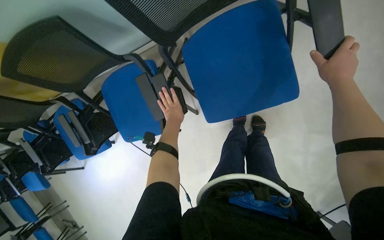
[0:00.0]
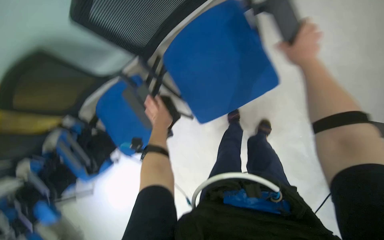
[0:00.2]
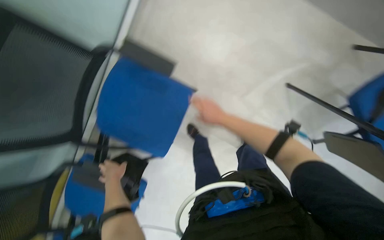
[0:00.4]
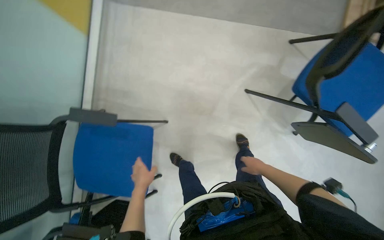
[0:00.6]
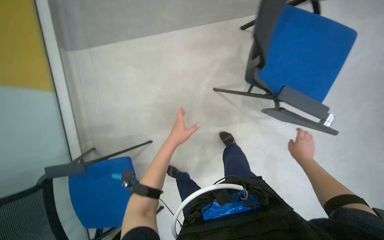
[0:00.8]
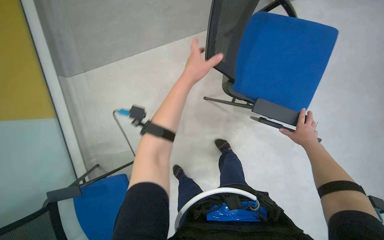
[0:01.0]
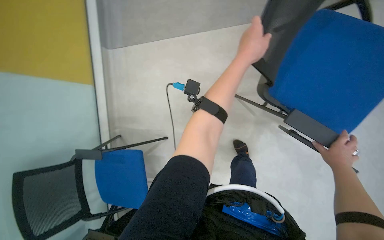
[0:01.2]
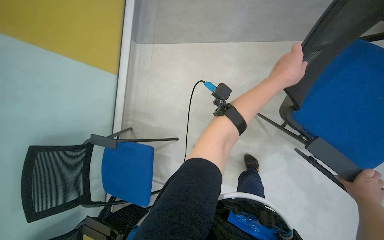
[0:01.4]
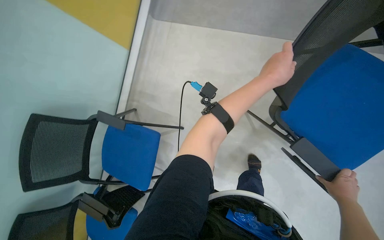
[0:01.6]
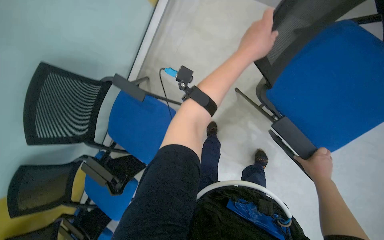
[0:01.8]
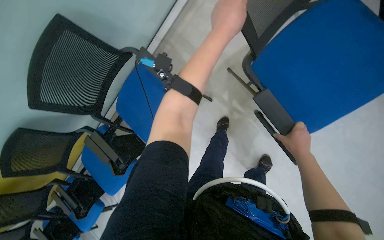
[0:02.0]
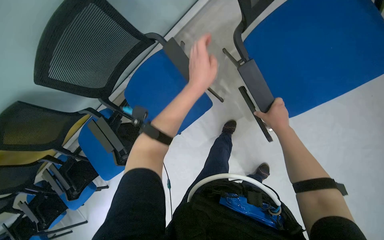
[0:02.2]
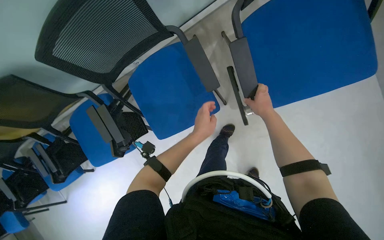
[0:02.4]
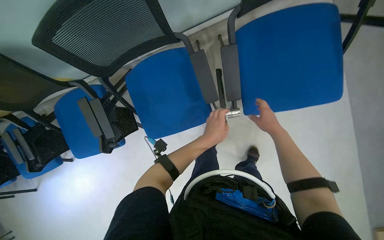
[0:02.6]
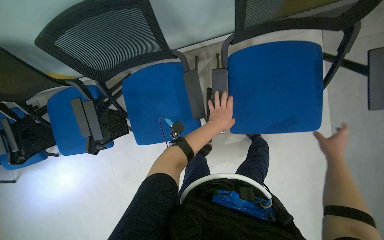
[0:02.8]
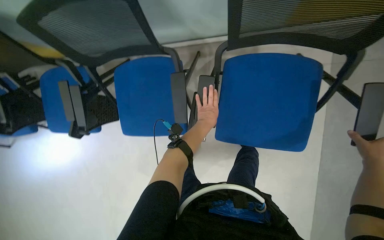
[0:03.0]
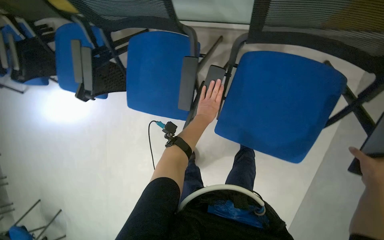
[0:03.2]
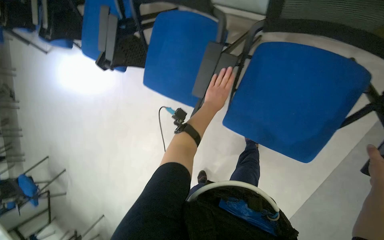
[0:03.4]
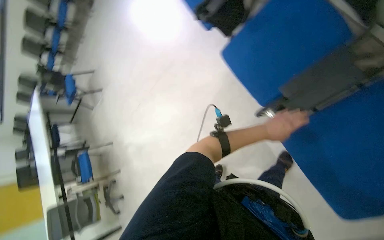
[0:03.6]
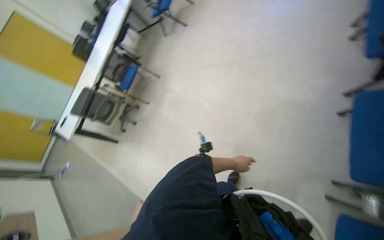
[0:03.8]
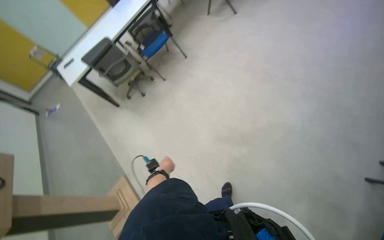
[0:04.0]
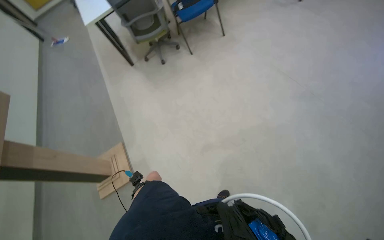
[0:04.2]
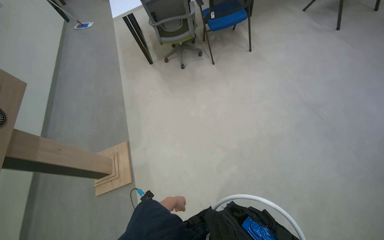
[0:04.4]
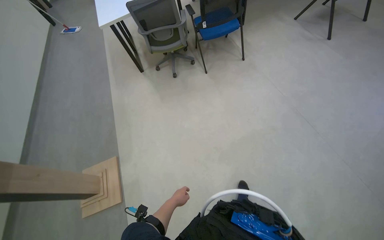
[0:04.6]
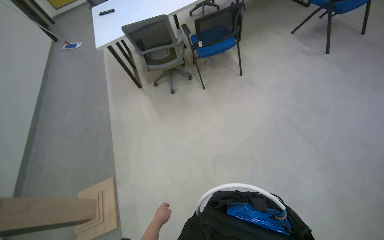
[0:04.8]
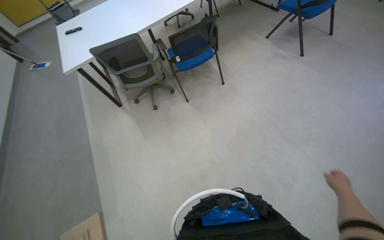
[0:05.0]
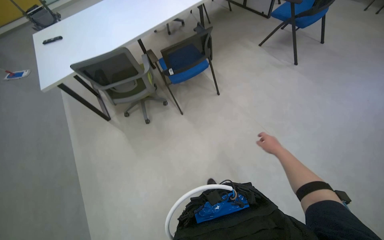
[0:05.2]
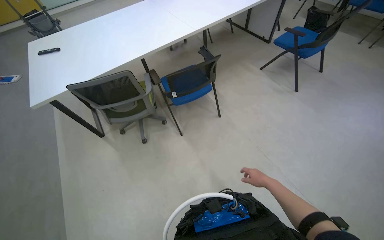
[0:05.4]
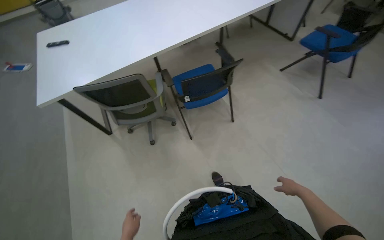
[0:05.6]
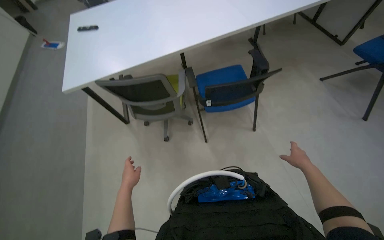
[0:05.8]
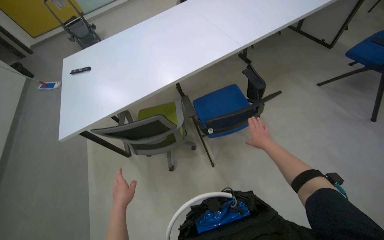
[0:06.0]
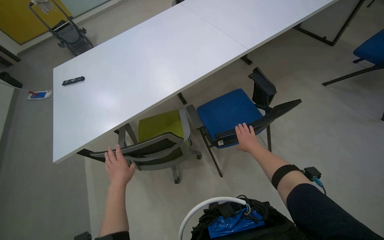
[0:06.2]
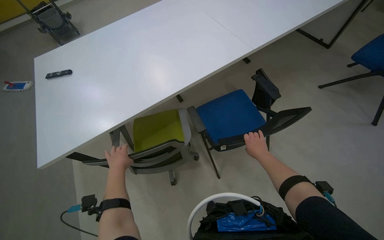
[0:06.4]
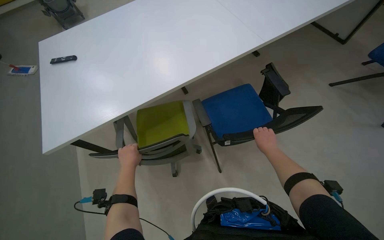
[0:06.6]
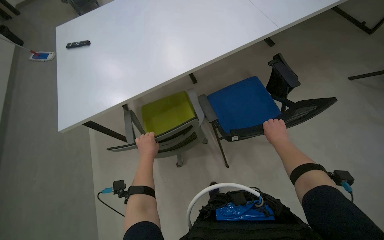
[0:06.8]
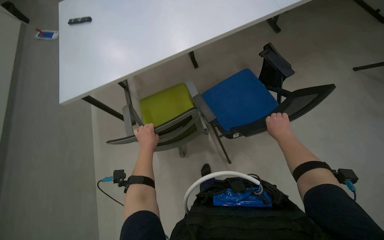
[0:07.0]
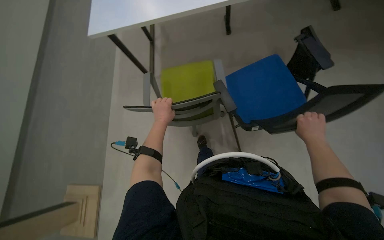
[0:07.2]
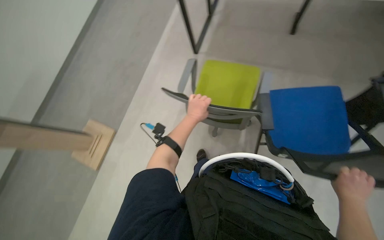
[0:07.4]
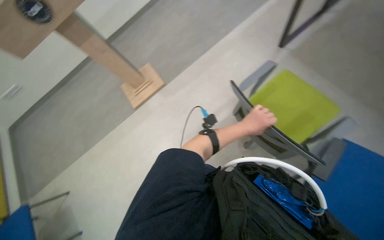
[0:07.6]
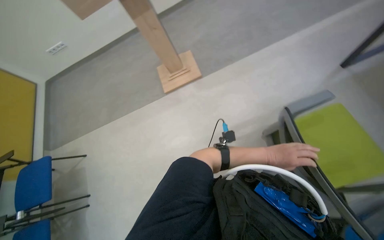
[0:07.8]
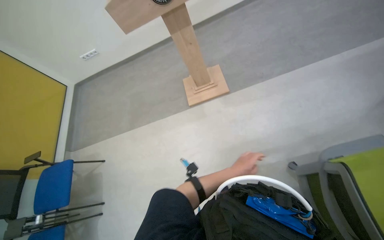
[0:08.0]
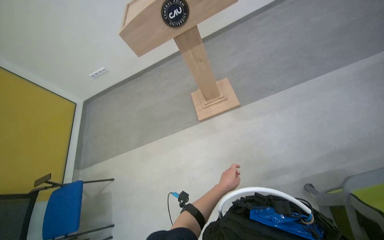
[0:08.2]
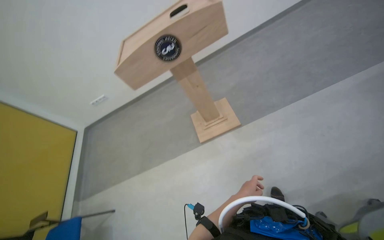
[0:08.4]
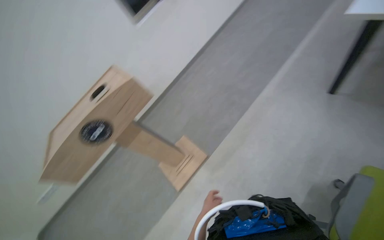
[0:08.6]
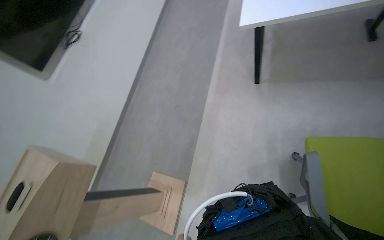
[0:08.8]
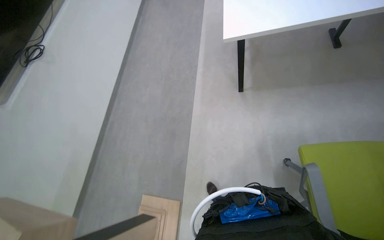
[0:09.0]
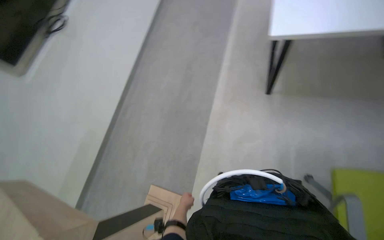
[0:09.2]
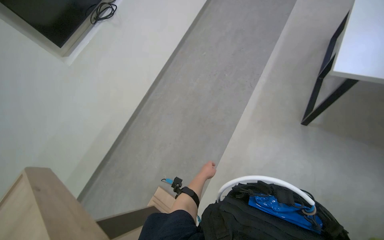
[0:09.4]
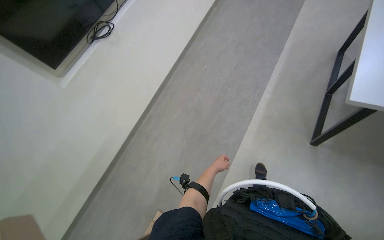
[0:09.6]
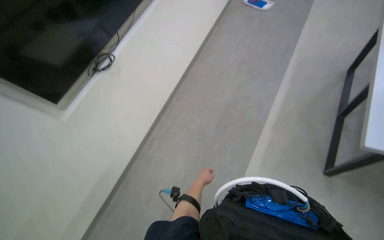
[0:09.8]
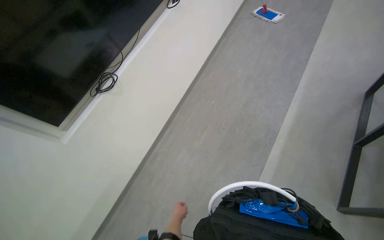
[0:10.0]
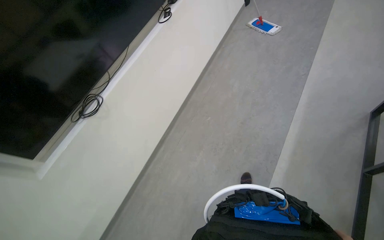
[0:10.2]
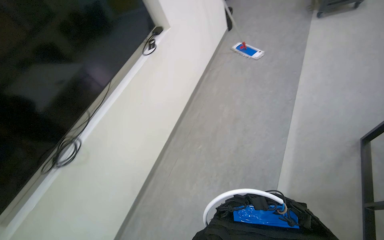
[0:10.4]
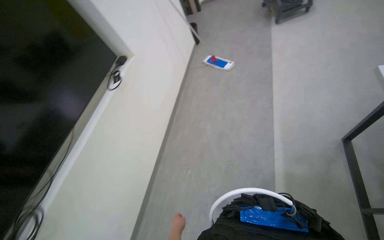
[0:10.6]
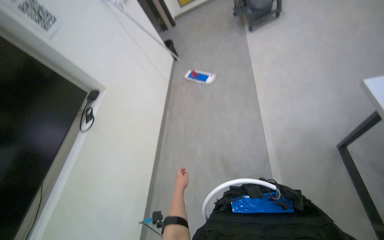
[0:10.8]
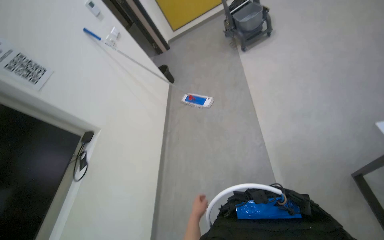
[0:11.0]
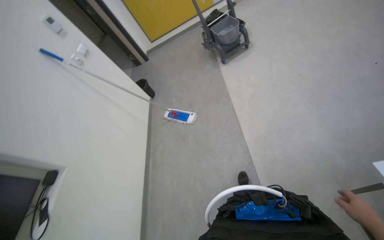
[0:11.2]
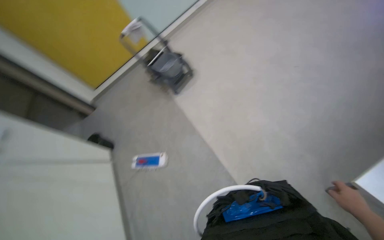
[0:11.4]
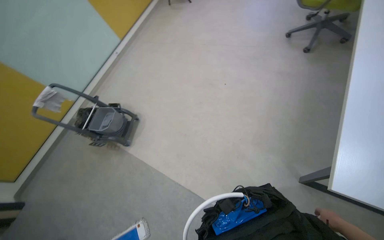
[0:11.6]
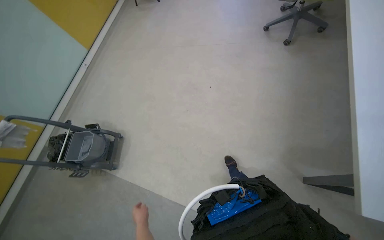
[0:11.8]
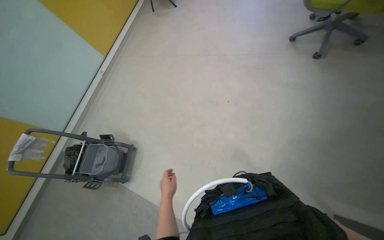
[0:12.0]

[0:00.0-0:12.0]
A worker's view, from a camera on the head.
Job: organizing items.
The whole recording: Arranging office chairs. Arranges office chairs by flipping down their writing surfaces.
0:01.6 to 0:03.0: The scene rotates clockwise by approximately 55 degrees.
0:03.0 to 0:04.4: The head travels some 1.5 m. The wearer's head swings about 120 degrees to the left. The camera pitches downward, by approximately 40 degrees.
0:04.4 to 0:06.0: The camera is carried roughly 1.5 m.
0:06.0 to 0:07.6: The head turns to the left by roughly 50 degrees. The camera pitches downward, by some 20 degrees.
0:07.6 to 0:09.0: The head turns to the right by some 35 degrees. The view tips upward by approximately 25 degrees.
0:09.0 to 0:10.4: The camera travels about 1 m. The view tilts roughly 15 degrees upward.
0:10.4 to 0:12.0: The camera is carried some 1.5 m. The wearer looks about 90 degrees further to the right. The view tilts some 40 degrees upward.

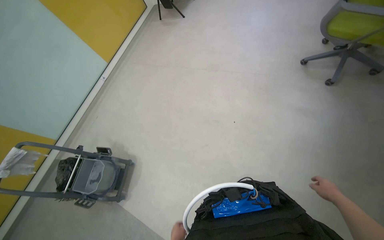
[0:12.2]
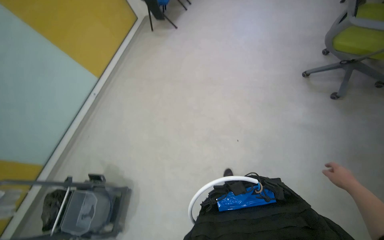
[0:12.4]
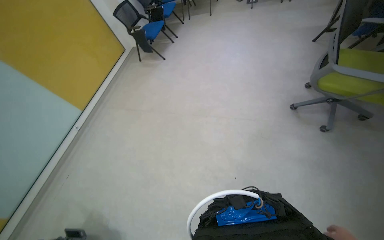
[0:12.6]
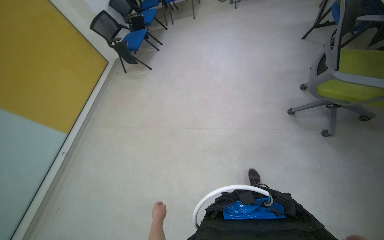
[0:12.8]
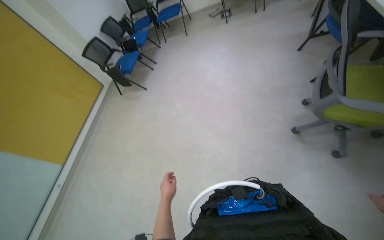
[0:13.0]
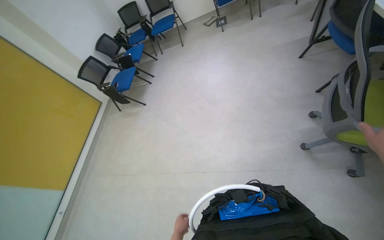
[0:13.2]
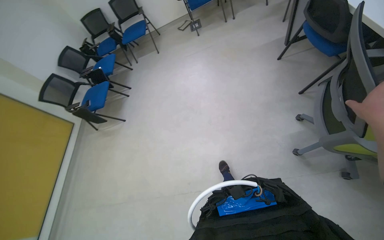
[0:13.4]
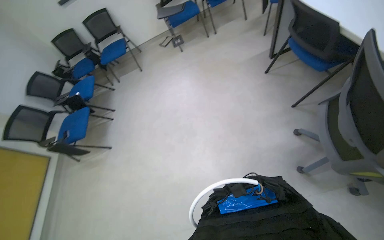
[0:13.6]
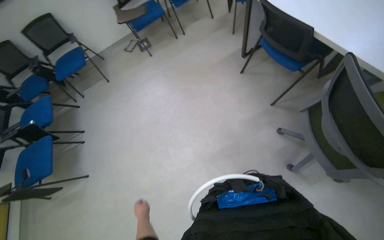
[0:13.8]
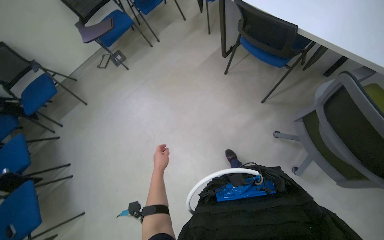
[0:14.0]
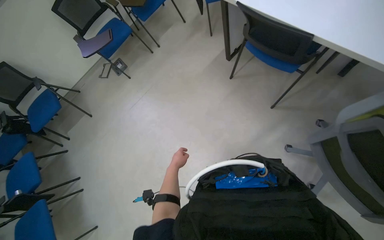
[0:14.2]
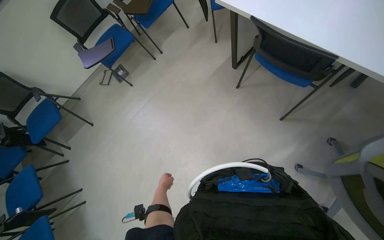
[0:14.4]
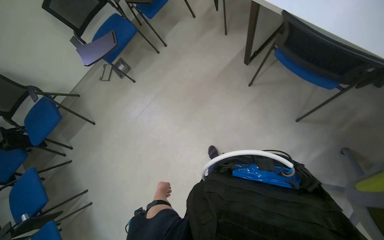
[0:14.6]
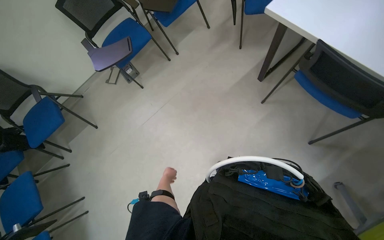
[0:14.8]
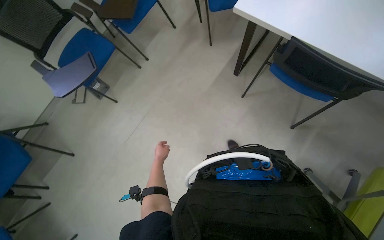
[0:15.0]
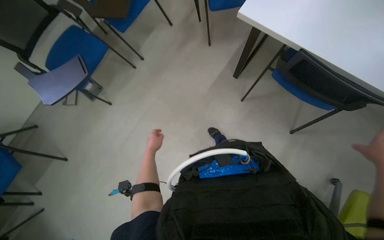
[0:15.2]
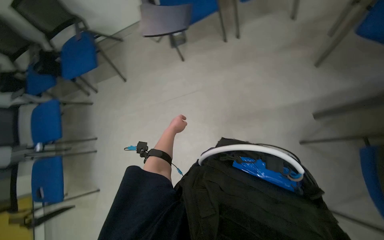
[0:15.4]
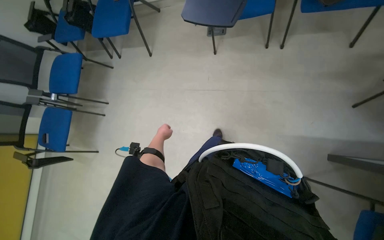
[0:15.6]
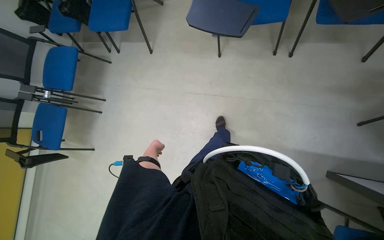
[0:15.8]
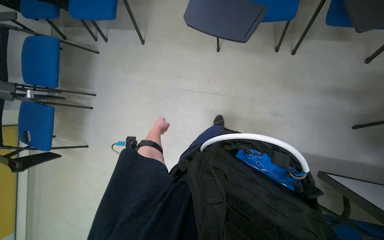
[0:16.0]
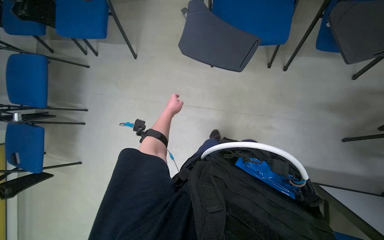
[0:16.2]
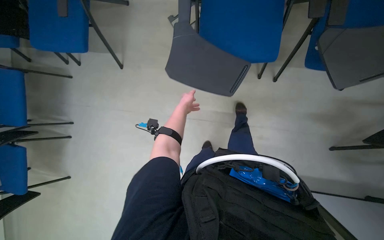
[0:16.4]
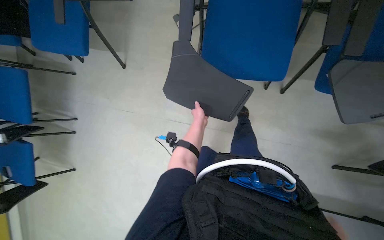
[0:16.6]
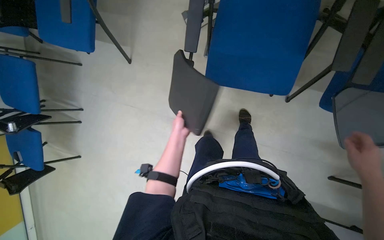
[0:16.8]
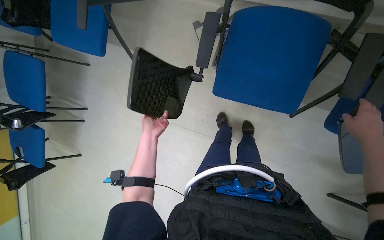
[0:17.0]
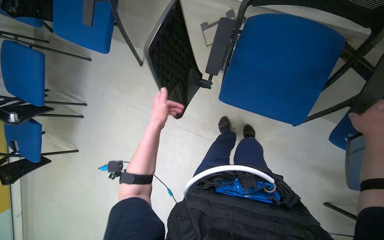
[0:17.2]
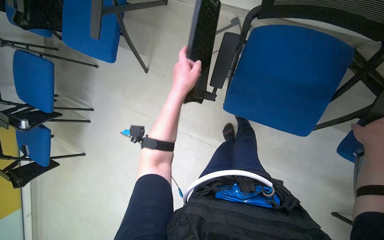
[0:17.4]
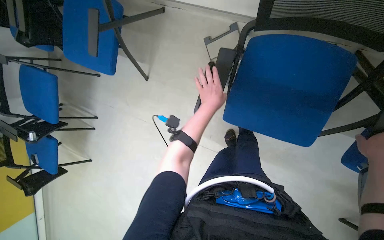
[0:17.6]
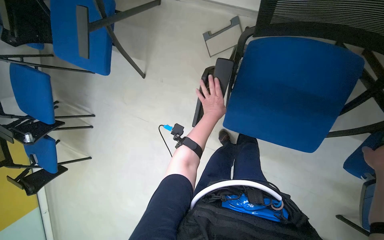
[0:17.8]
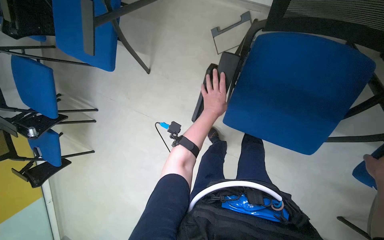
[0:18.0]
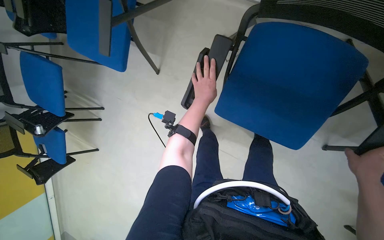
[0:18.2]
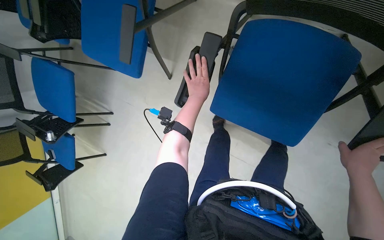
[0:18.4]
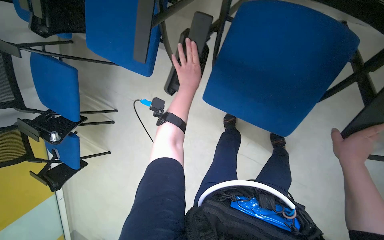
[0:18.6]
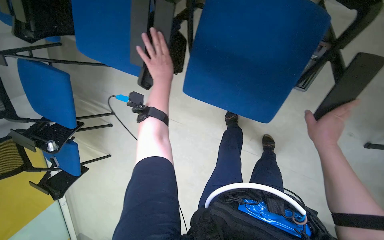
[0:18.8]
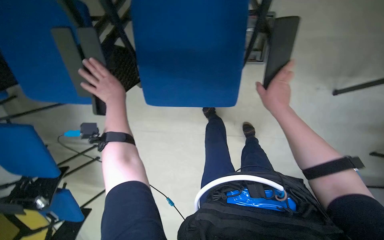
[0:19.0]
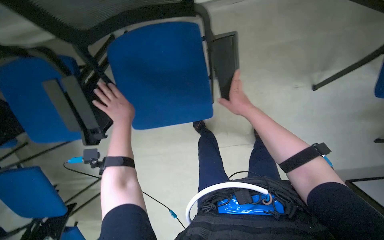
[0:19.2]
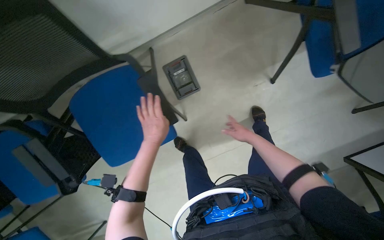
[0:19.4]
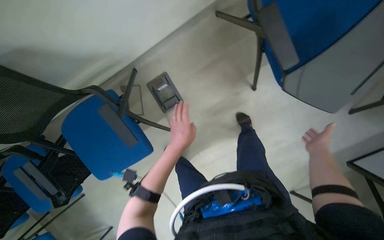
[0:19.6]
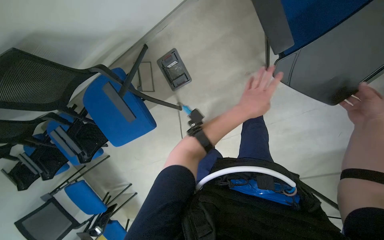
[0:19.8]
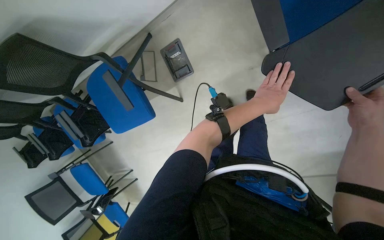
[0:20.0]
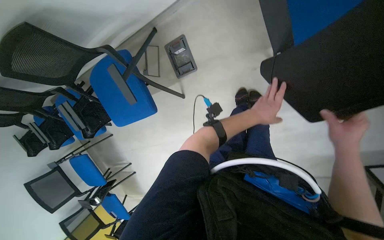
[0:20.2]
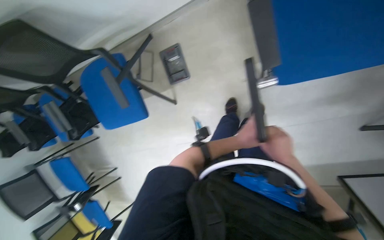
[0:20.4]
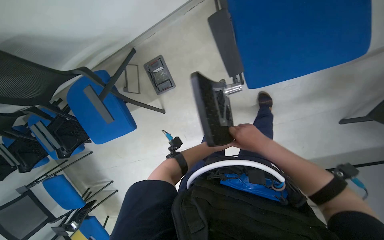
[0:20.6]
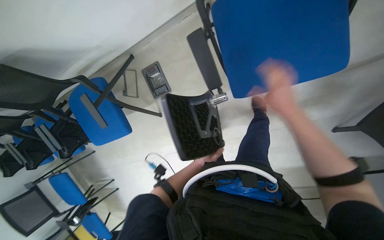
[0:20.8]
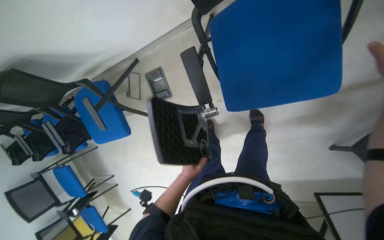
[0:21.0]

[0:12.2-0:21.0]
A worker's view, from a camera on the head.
Job: organizing items.
The whole recording: Arranging office chairs. Arranges office chairs by flipping down their writing surfaces.
0:12.2 to 0:13.6: The camera is carried approximately 1.5 m. The wearer's head swings some 35 degrees to the right. The camera pitches upward, by about 15 degrees.
0:13.6 to 0:15.2: The camera travels approximately 1 m. The head rotates approximately 40 degrees to the right.
0:15.2 to 0:16.6: The head travels some 1 m. The head rotates some 60 degrees to the left. The wearer looks roughly 30 degrees further downward.
0:16.6 to 0:18.0: The camera is carried approximately 40 cm.
0:18.0 to 0:19.6: Everything in view rotates roughly 45 degrees counterclockwise.
0:19.6 to 0:21.0: The wearer moves some 50 cm. The head turns to the left by some 15 degrees.
